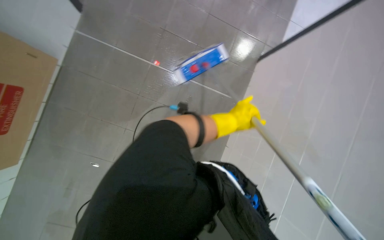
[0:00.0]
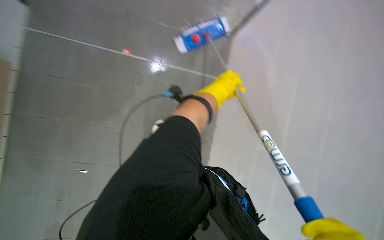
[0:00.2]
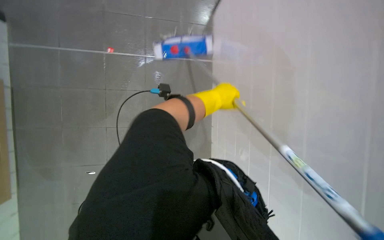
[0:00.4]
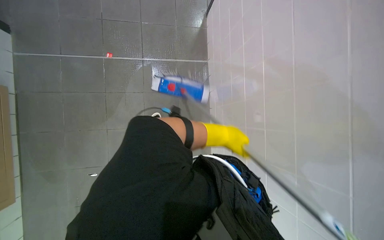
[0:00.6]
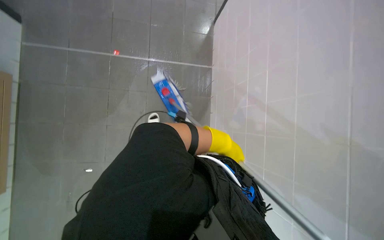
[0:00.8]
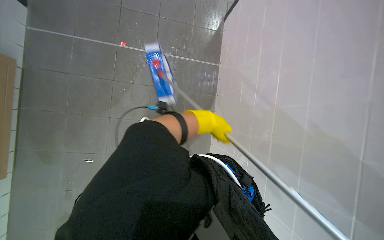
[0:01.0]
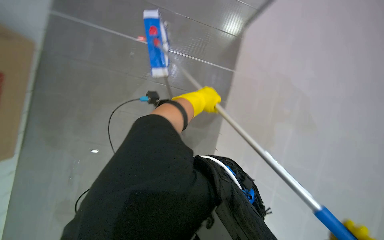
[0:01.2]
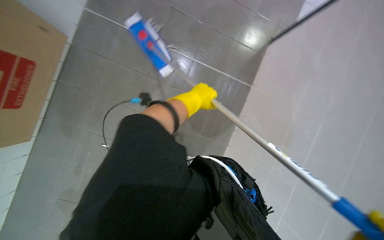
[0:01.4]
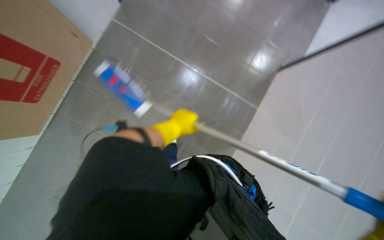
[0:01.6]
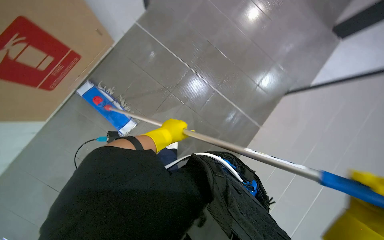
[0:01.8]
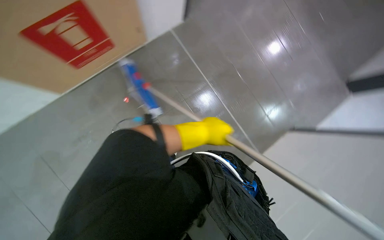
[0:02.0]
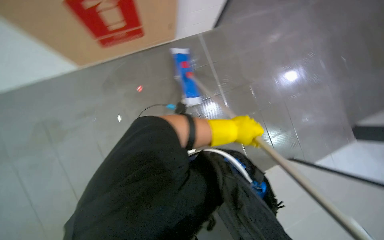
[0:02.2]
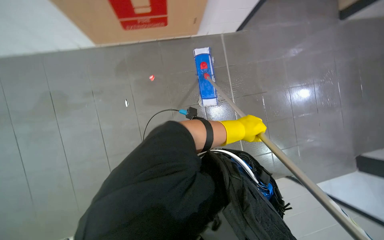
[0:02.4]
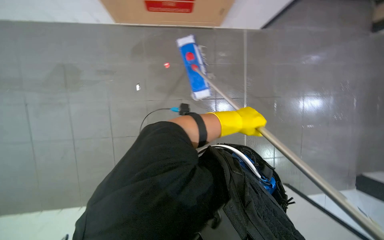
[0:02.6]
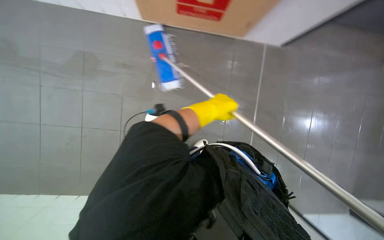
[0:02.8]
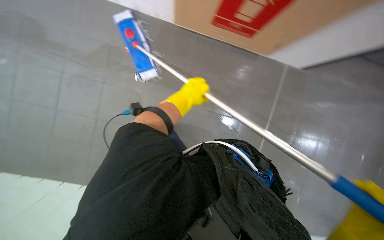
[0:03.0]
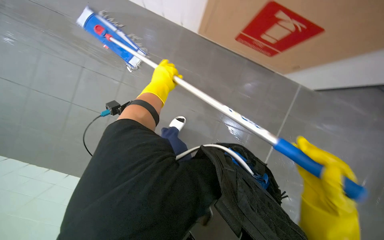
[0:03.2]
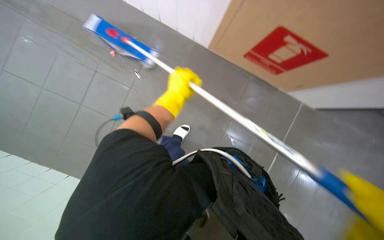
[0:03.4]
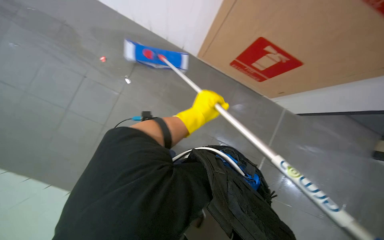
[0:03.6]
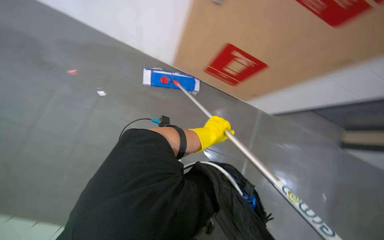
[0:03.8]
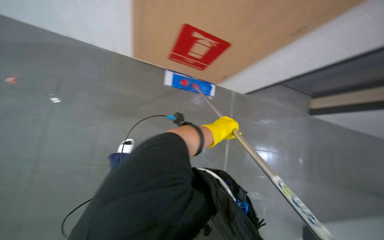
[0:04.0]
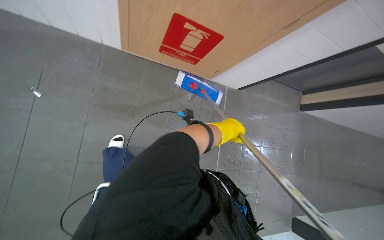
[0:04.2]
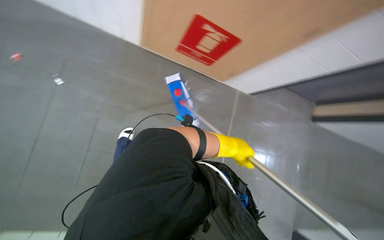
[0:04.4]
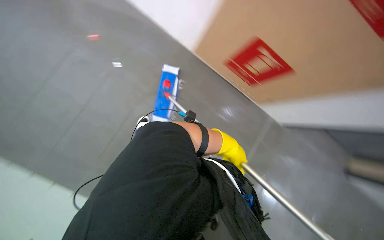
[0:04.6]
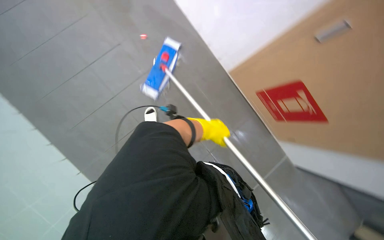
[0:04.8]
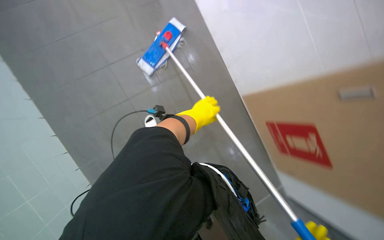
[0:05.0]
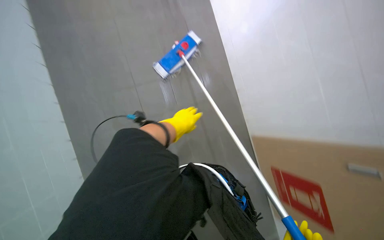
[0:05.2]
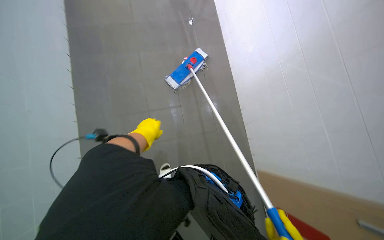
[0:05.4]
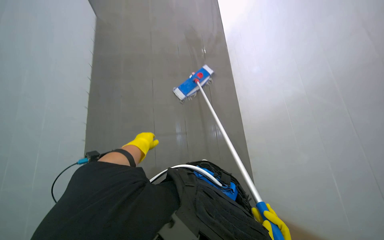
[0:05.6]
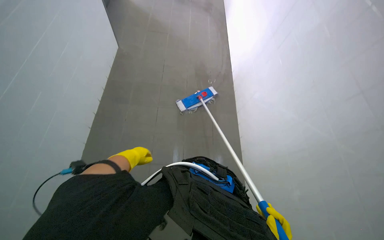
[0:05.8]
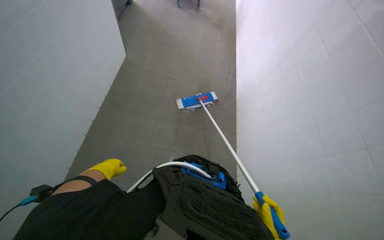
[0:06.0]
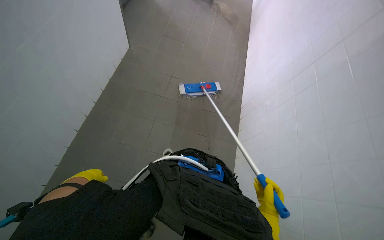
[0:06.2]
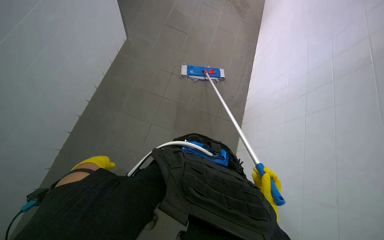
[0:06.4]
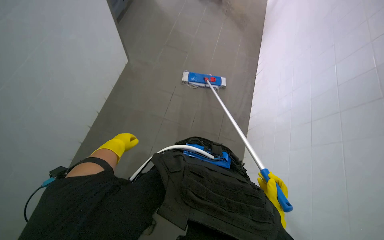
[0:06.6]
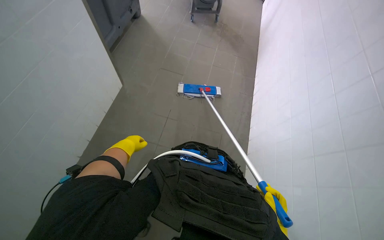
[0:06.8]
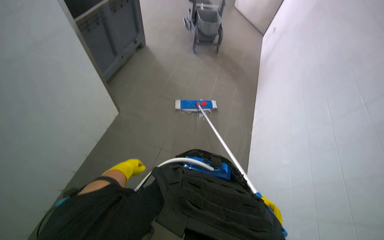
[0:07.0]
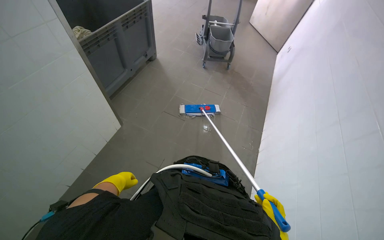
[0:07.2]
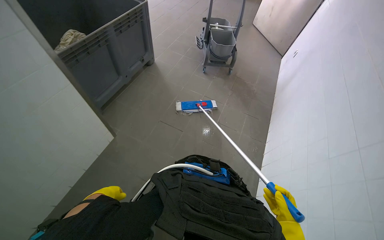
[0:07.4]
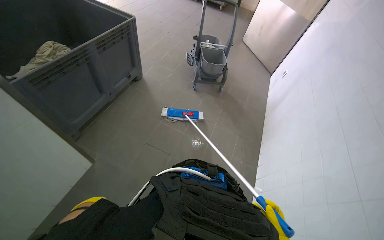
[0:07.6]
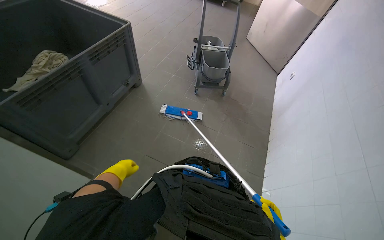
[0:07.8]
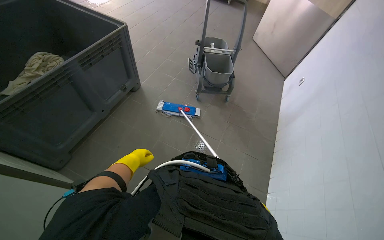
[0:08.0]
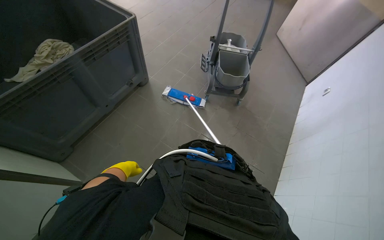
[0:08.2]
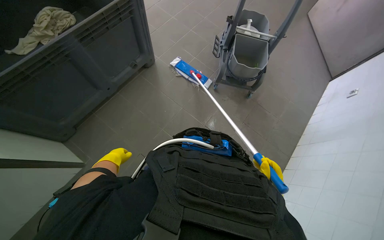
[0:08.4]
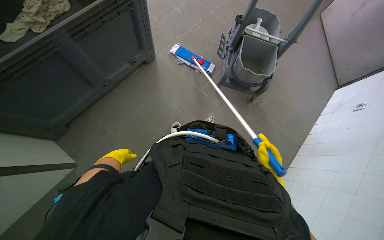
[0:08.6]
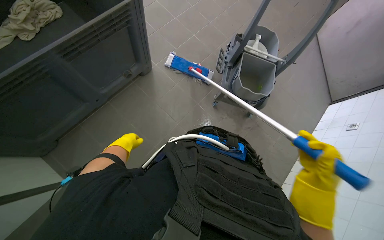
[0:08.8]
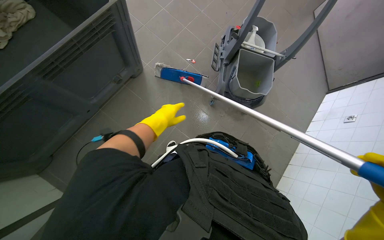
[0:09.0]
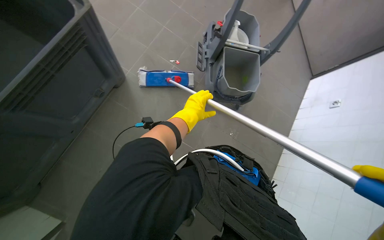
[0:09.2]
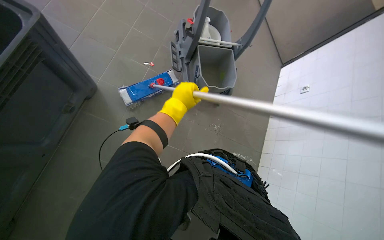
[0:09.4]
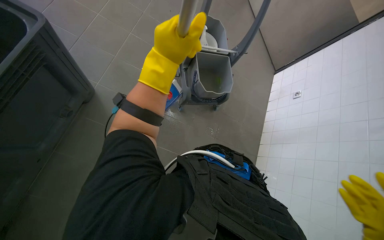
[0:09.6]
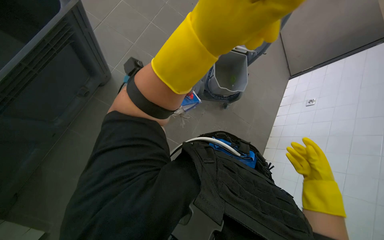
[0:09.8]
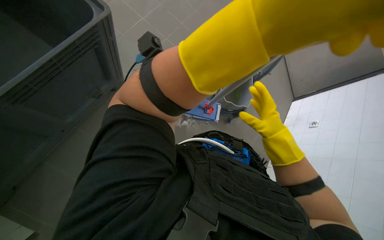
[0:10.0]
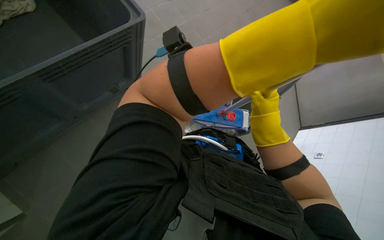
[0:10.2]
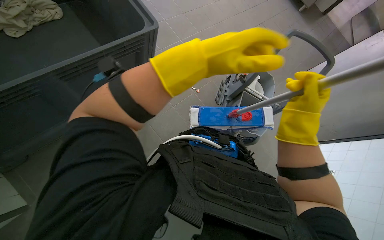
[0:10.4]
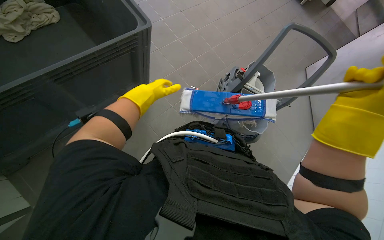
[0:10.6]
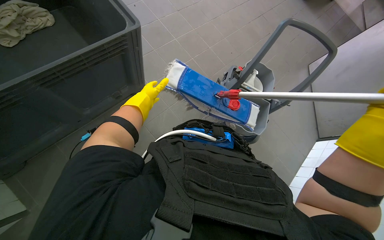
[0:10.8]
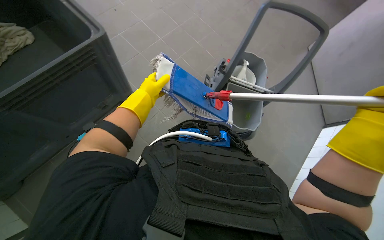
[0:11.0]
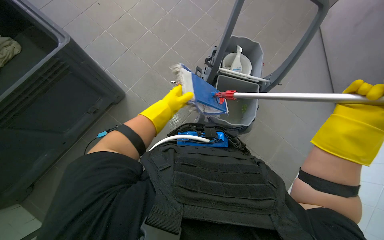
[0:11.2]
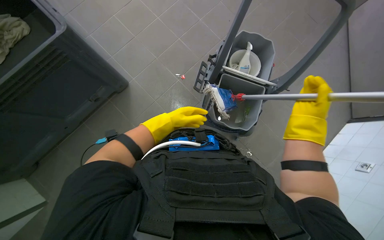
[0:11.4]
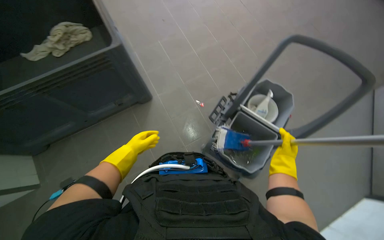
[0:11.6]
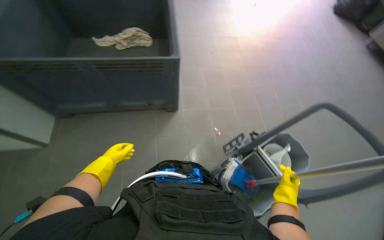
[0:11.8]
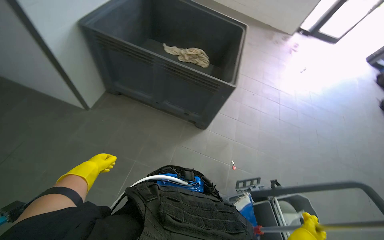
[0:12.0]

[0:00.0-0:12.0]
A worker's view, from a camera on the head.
Job: mopping floor.
The whole recording: Mopping the floor. The worker mops the tiled floor with a flat mop and a bucket.
0:00.0 to 0:01.6: The left hand is displaced to the left by approximately 10 cm.
0:04.4 to 0:06.0: The wearer looks some 60 degrees further to the left. The wearer looks some 25 degrees further upward.
0:06.0 to 0:07.6: The camera is carried roughly 1.5 m. The wearer looks approximately 10 degrees further downward.
0:07.6 to 0:09.0: The wearer moves about 1 m. The wearer looks about 20 degrees further downward.
0:09.0 to 0:10.4: The view tips upward by approximately 15 degrees.
0:10.4 to 0:12.0: The view tips upward by approximately 20 degrees. The scene turns some 35 degrees clockwise in the picture.

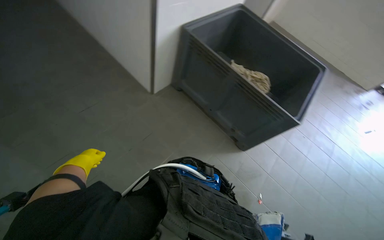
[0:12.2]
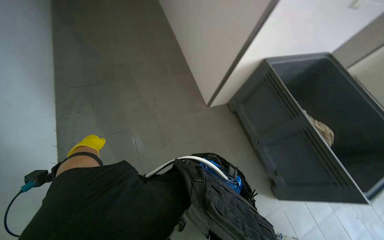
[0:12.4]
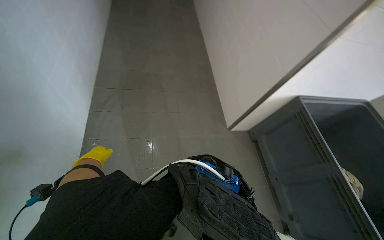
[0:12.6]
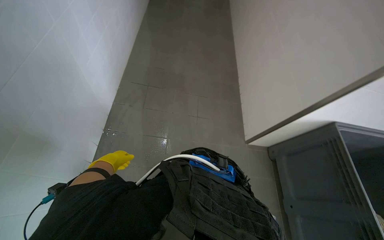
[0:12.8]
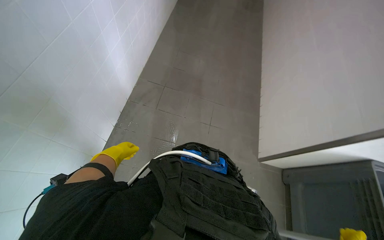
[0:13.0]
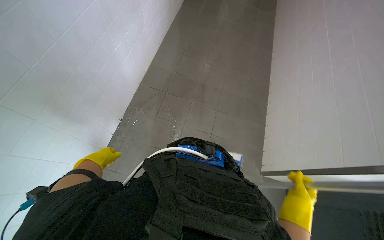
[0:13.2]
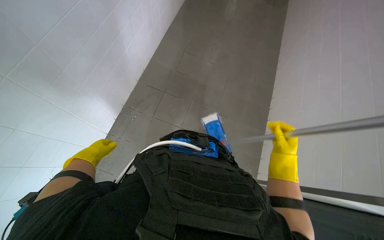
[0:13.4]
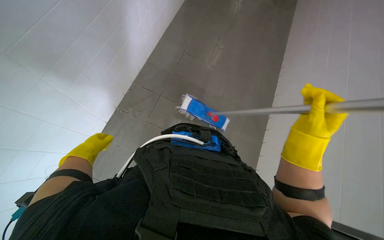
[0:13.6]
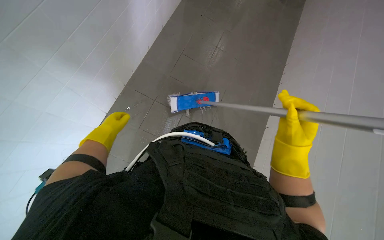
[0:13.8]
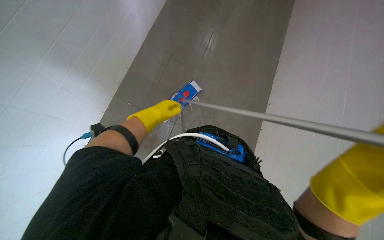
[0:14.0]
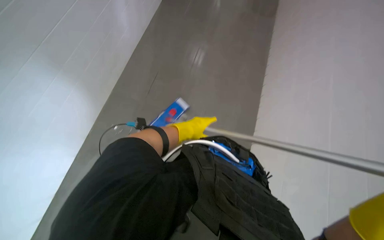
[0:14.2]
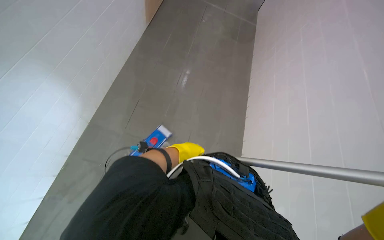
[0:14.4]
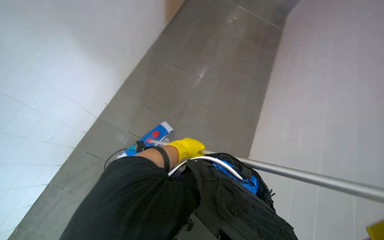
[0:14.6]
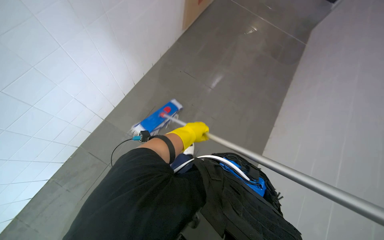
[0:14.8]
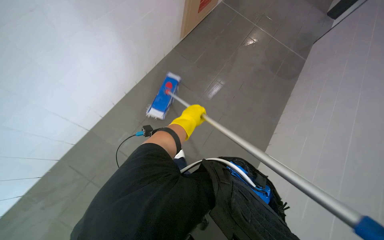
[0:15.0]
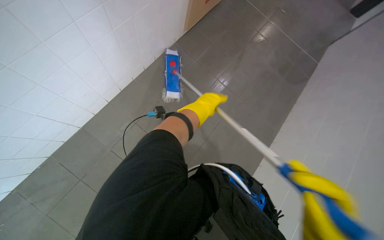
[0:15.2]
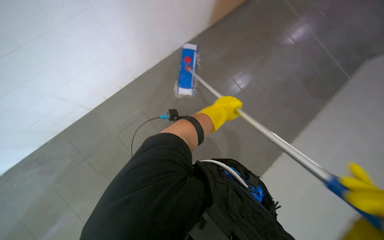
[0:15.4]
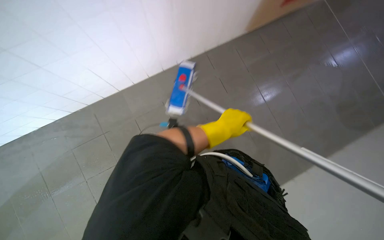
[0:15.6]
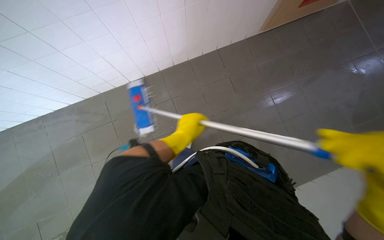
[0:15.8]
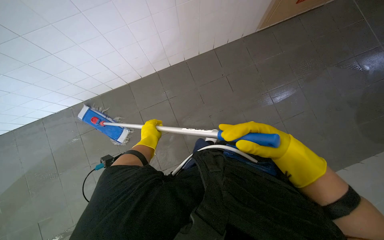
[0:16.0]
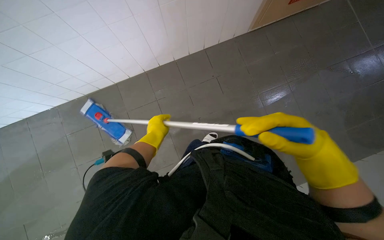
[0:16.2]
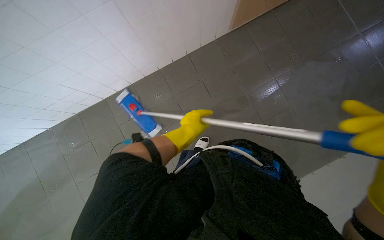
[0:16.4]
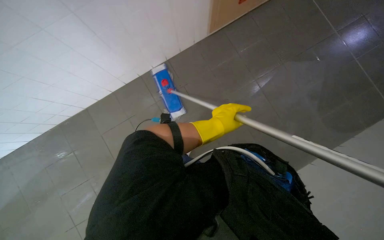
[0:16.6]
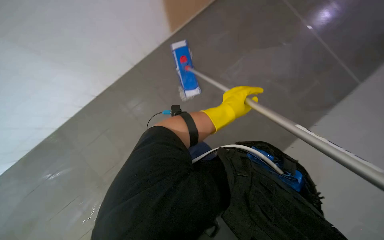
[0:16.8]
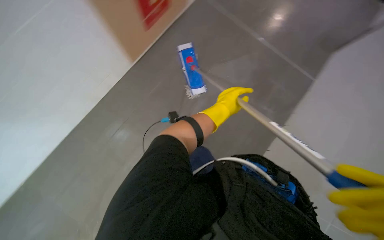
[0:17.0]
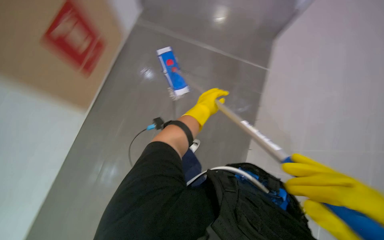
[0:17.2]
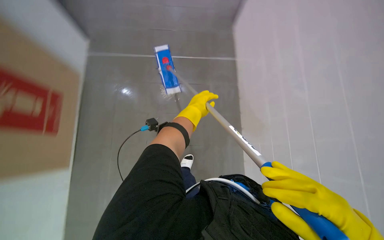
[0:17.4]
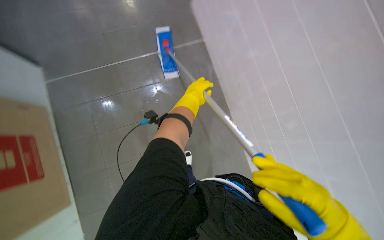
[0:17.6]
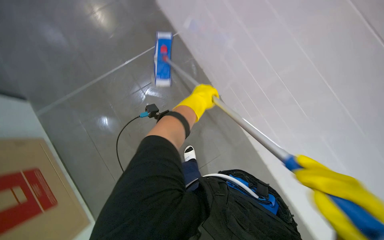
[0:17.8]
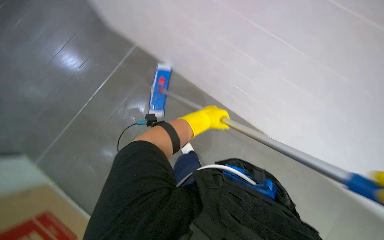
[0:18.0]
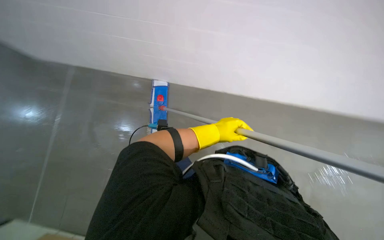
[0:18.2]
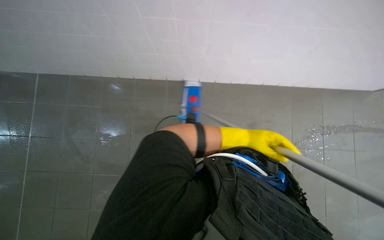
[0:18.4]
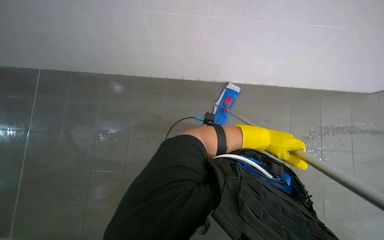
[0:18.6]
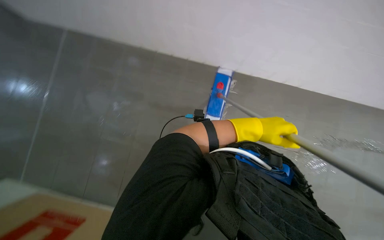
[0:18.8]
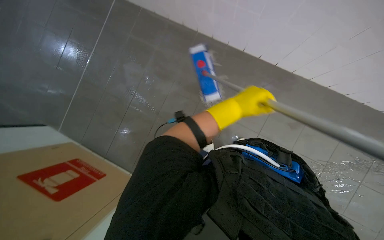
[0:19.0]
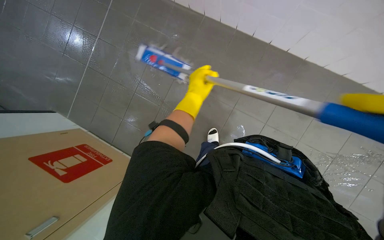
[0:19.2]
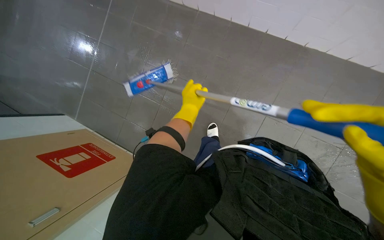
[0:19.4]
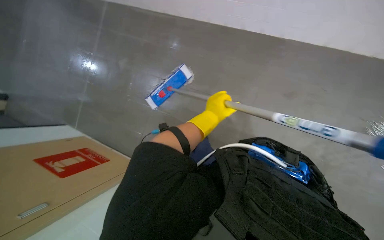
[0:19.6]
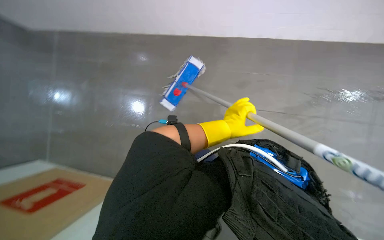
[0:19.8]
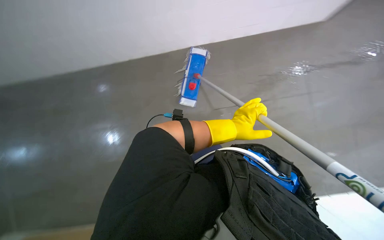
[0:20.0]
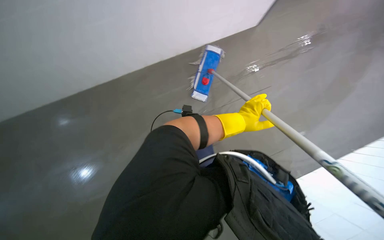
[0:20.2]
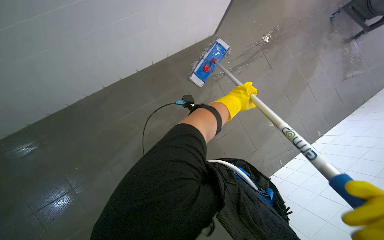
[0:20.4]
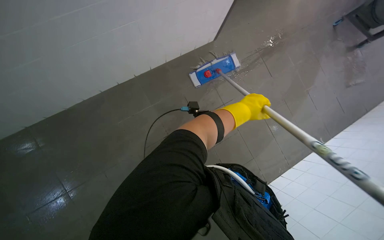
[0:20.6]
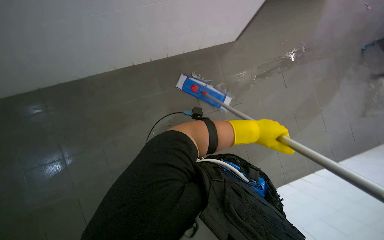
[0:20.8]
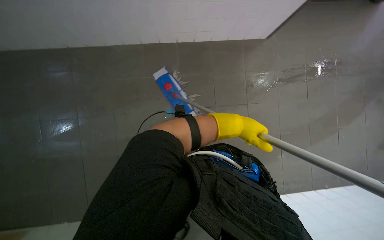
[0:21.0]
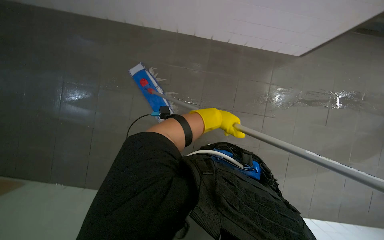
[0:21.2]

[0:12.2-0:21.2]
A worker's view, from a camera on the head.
Job: mopping floor.
The whole recording: Mopping the floor. The worker mops the tiled floor with a flat mop and a bucket.
0:12.2 to 0:13.8: The head rotates approximately 40 degrees to the left. The view tilts approximately 20 degrees upward.
0:13.8 to 0:15.2: The wearer looks roughly 15 degrees further upward. The left hand is displaced to the right and up the picture by roughly 35 cm.
0:15.2 to 0:16.6: The left hand goes left and right, about 25 cm each way, reversing 2 times.
0:16.6 to 0:18.2: The camera pitches upward, by approximately 15 degrees. The scene rotates counterclockwise by approximately 40 degrees.
0:19.8 to 0:21.2: The wearer's head swings about 35 degrees to the left.
